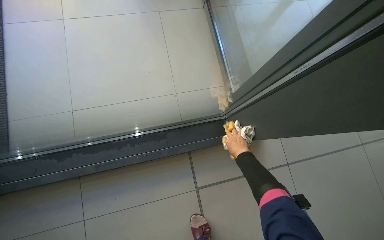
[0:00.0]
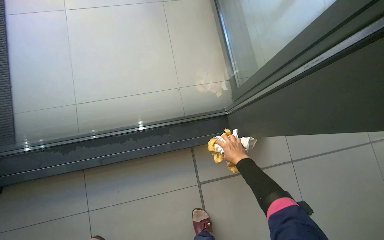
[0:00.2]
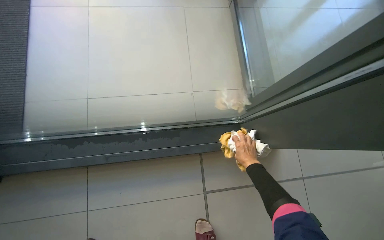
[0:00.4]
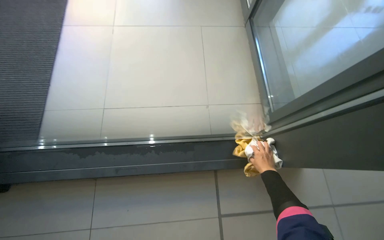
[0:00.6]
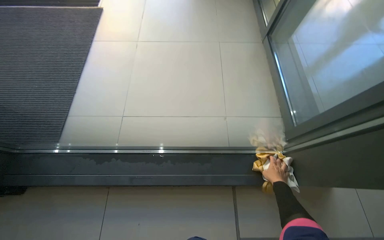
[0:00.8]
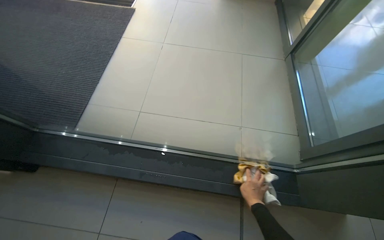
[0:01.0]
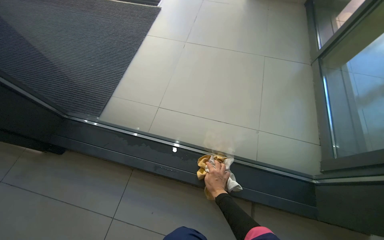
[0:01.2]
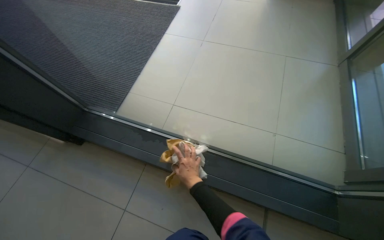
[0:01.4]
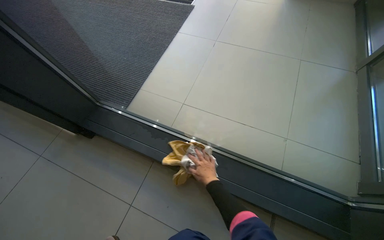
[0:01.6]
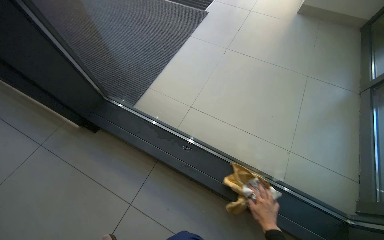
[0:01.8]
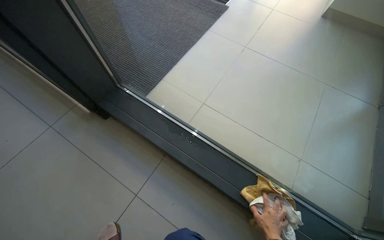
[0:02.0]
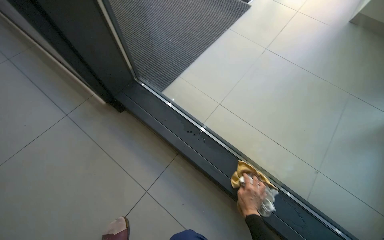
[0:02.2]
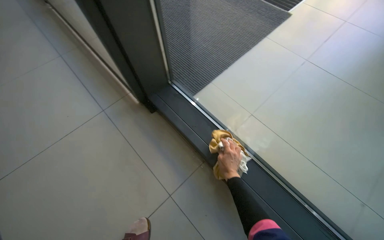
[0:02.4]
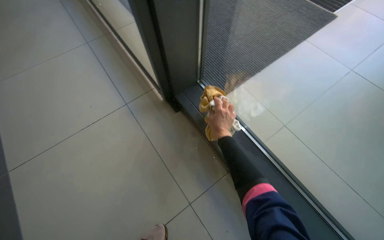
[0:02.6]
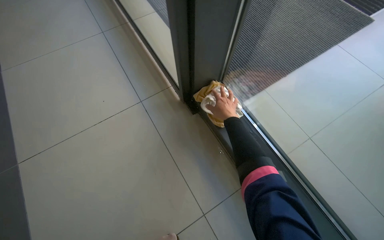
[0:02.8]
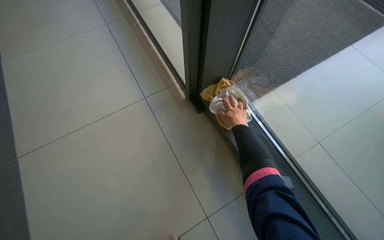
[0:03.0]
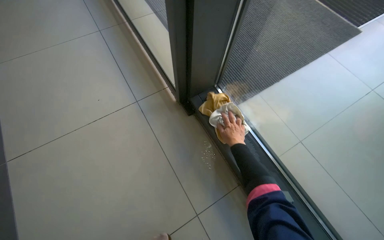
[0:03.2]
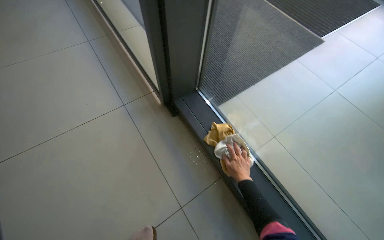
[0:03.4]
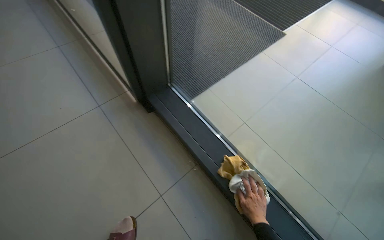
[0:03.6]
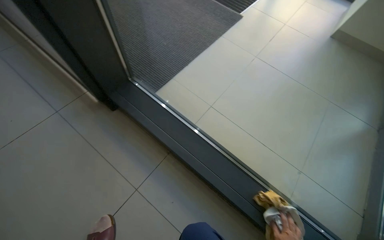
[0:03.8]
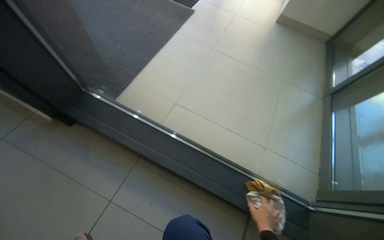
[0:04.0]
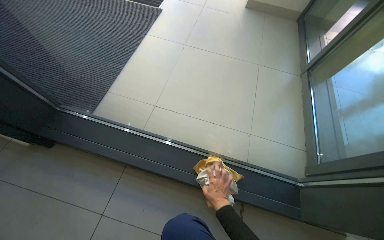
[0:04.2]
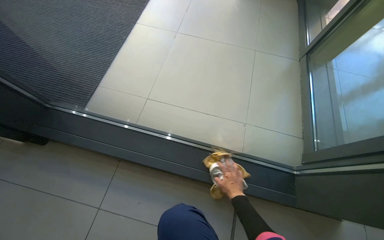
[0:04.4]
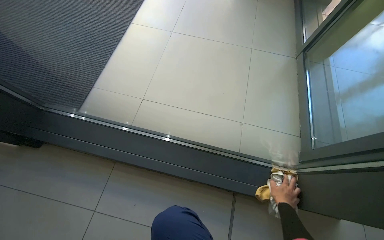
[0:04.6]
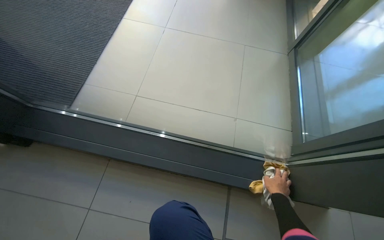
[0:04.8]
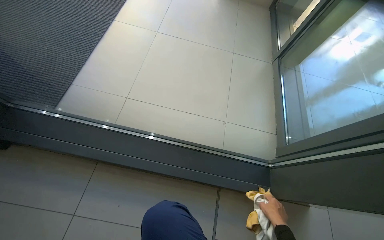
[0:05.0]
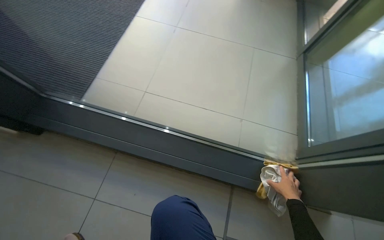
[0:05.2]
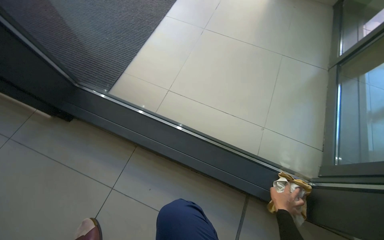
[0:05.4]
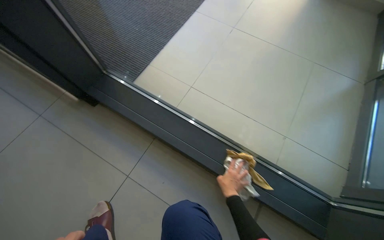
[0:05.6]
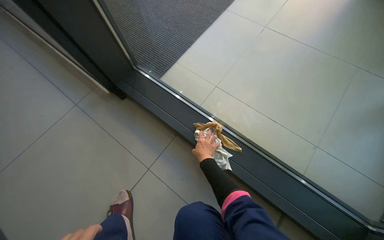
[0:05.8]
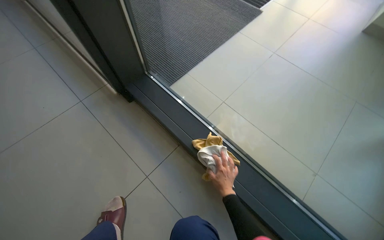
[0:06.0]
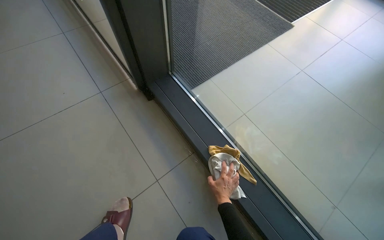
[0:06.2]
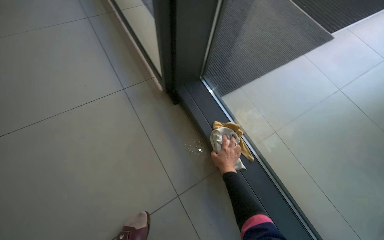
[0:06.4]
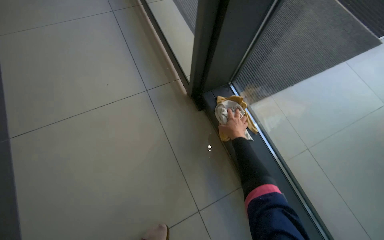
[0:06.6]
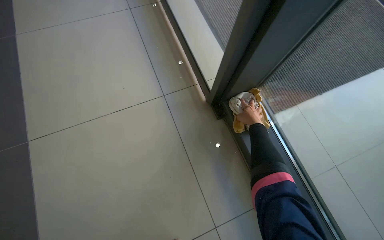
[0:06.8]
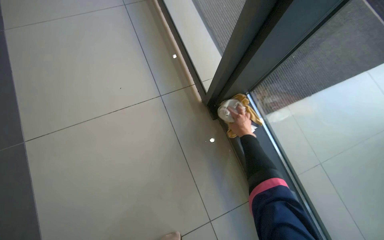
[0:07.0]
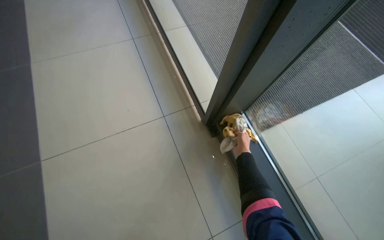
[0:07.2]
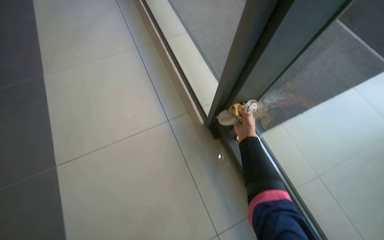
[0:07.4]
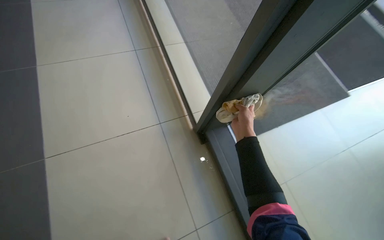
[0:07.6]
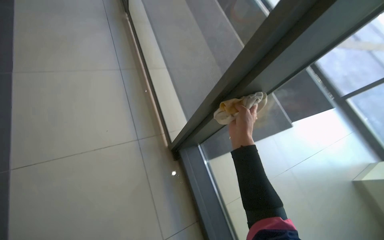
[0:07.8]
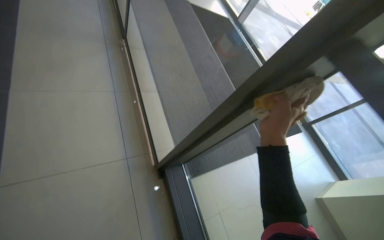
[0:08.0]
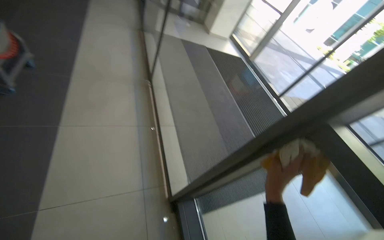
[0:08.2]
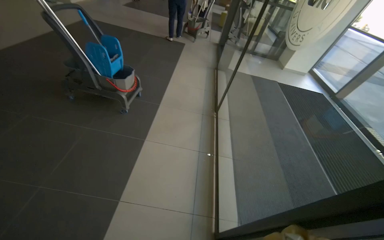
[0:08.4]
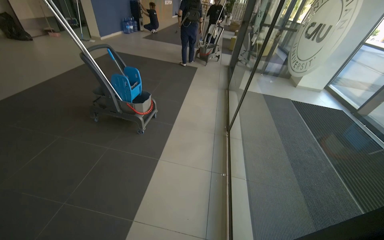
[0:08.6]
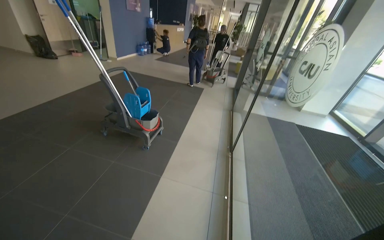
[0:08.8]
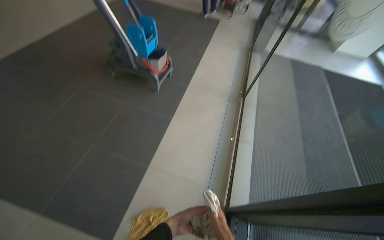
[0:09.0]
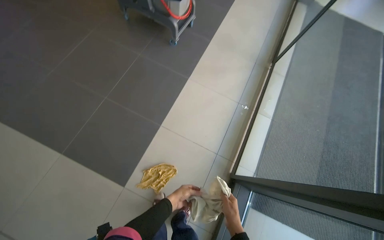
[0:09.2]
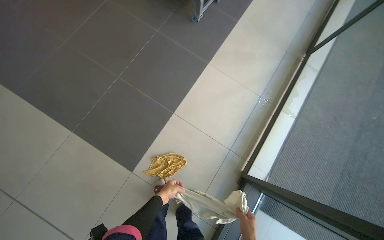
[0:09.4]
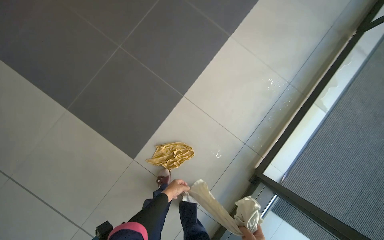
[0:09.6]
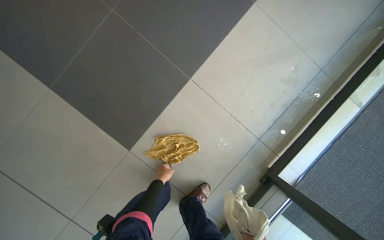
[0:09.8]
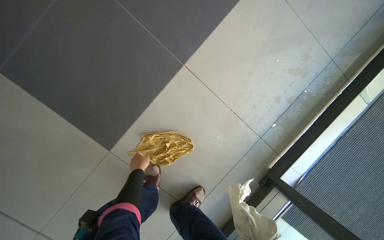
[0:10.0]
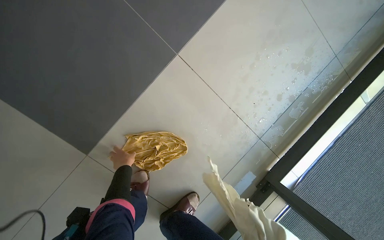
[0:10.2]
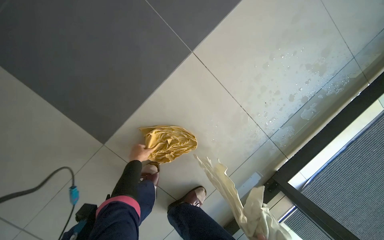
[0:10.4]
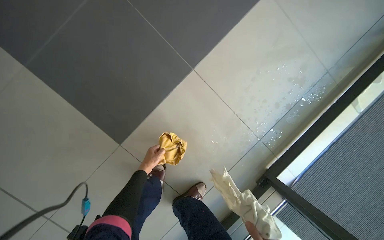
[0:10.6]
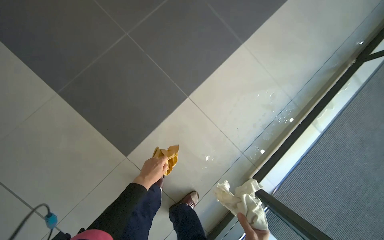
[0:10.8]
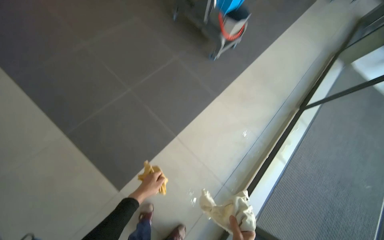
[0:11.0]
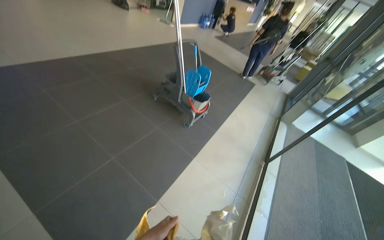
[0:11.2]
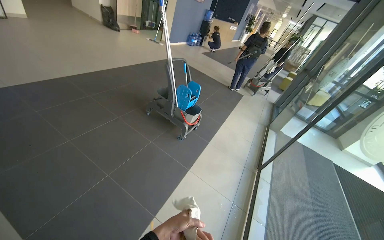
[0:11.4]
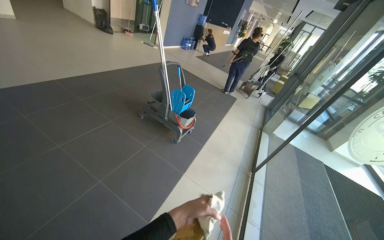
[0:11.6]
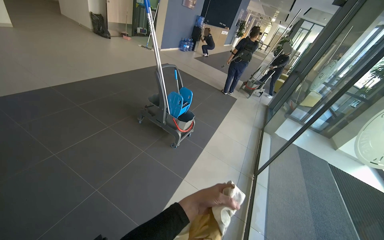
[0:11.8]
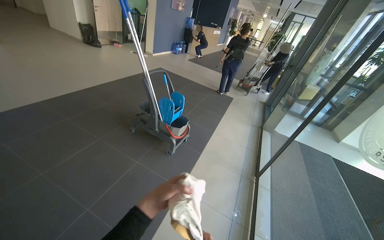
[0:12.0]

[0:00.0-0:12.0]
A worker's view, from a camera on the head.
Job: cleaning windows.
The whole recording: Wiping glass door frames. The worker wipes the lower glass door frames and wrings out a cleaning cloth.
0:00.0 to 0:01.6: The head turns to the left by roughly 40 degrees. The camera pitches upward, by some 15 degrees. The right hand travels to the left by about 50 cm.
0:01.6 to 0:03.0: The camera travels about 40 cm. The wearer's head swings approximately 40 degrees to the left.
0:03.0 to 0:04.4: The camera is carried roughly 50 cm. The head rotates some 45 degrees to the right.
0:04.4 to 0:06.0: The head turns to the left by approximately 30 degrees.
0:06.0 to 0:07.6: The view tips upward by some 15 degrees. The right hand travels up the picture by some 40 cm.
0:07.6 to 0:09.0: The wearer moves approximately 60 cm. The wearer looks about 30 degrees further to the left. The camera pitches upward, by some 30 degrees.
0:09.0 to 0:10.4: The wearer moves approximately 80 cm. The wearer looks some 40 degrees further downward. The scene rotates clockwise by approximately 25 degrees.
0:10.4 to 0:12.0: The camera is carried some 80 cm. The head turns to the right by approximately 25 degrees. The camera pitches upward, by roughly 60 degrees.

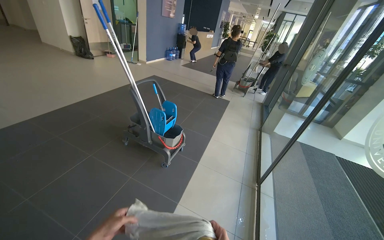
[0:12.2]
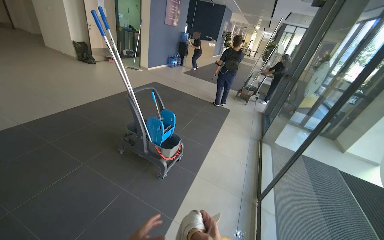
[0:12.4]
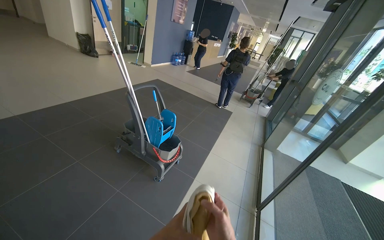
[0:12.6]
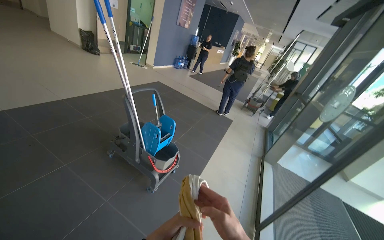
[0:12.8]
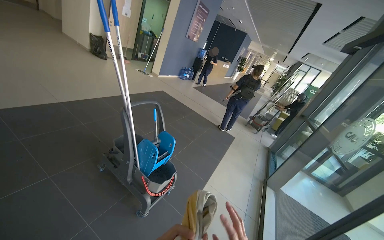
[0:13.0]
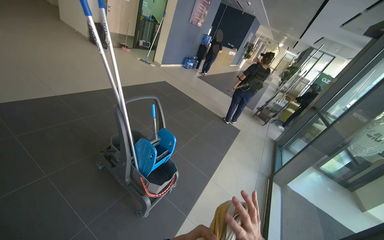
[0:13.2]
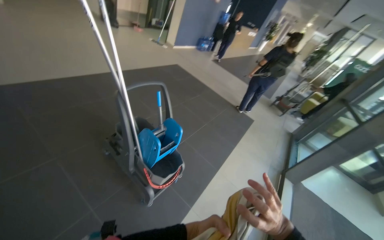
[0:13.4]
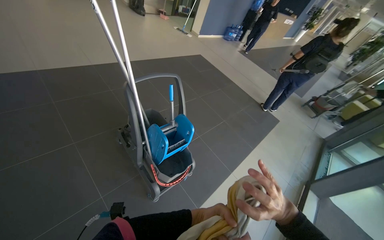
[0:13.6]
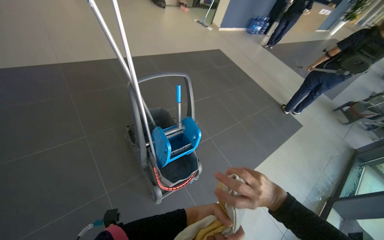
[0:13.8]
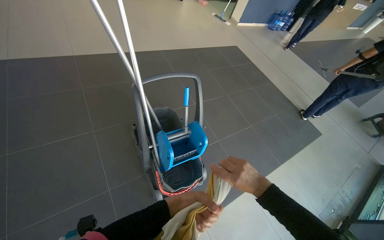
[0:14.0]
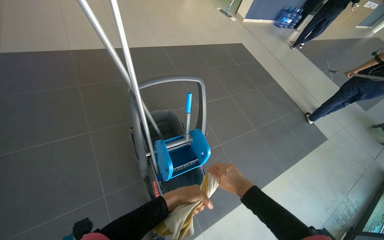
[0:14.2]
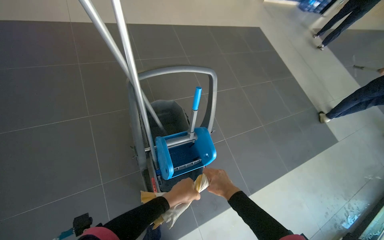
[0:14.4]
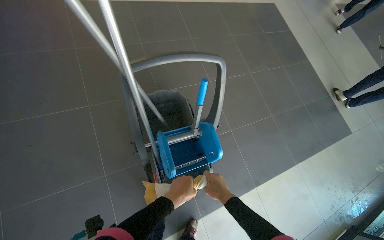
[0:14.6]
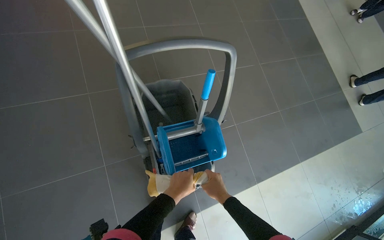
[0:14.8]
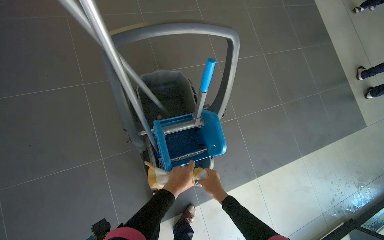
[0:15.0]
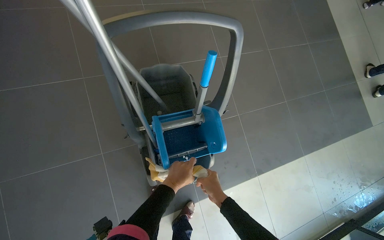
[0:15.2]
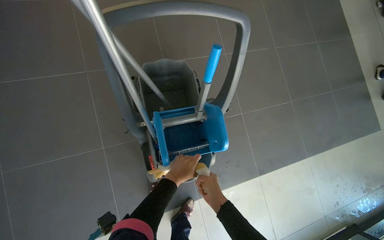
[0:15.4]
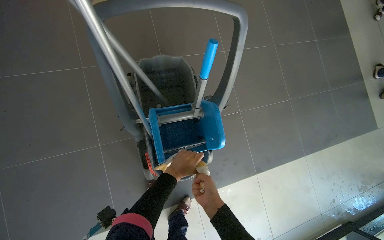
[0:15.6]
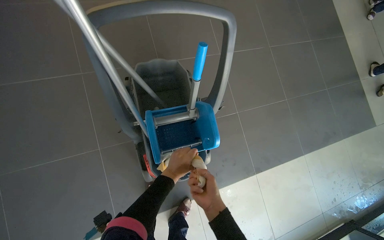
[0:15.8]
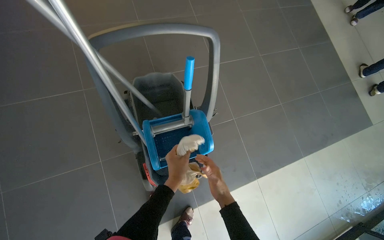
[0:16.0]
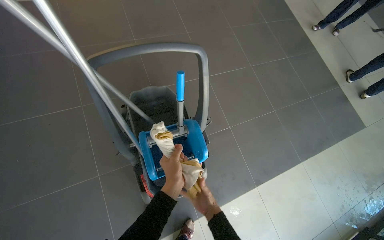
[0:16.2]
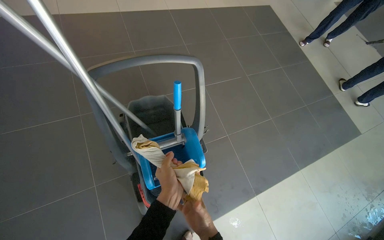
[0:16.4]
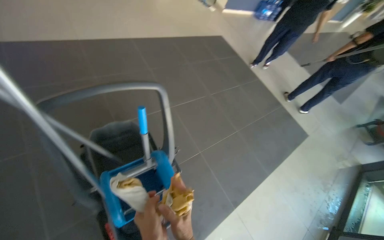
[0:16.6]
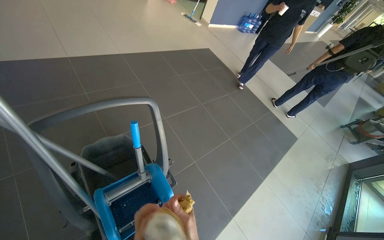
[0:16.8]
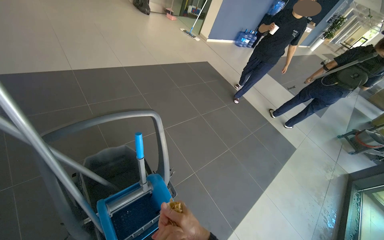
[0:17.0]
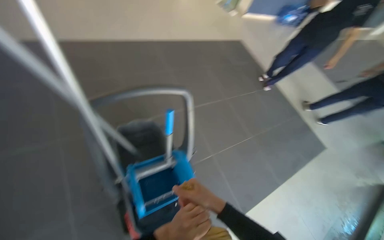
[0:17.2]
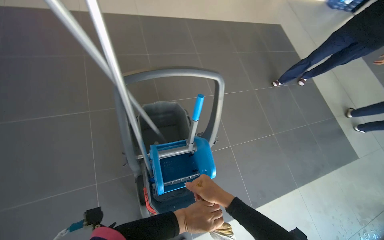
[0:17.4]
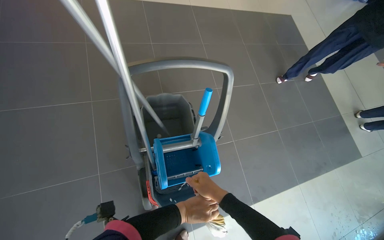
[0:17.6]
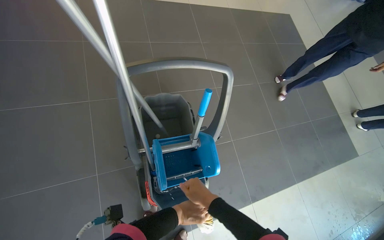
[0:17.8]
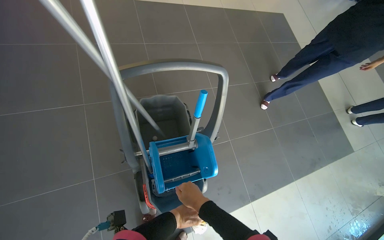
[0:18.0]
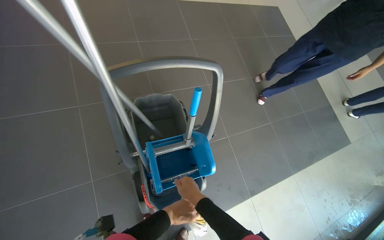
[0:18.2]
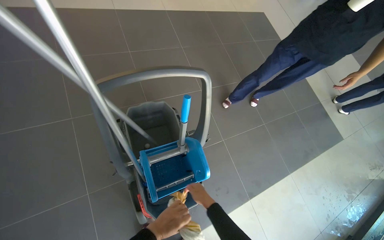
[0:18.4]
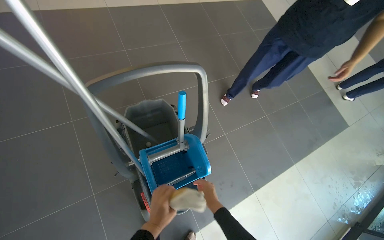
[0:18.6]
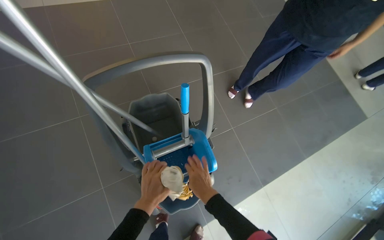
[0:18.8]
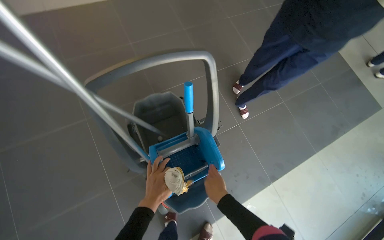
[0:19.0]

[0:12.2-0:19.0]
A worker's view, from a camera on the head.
Job: cleaning windows.
The whole recording: Wiping glass door frames. The worker wipes the lower glass door frames and wrings out a cleaning cloth.
0:12.2 to 0:13.6: The head travels some 80 cm. The head rotates about 25 degrees to the left.
0:13.6 to 0:15.0: The camera travels about 60 cm. The wearer looks approximately 25 degrees further to the left. The view tips downward by some 25 degrees.
0:15.0 to 0:16.2: The left hand travels nearer to the camera by approximately 10 cm.
0:17.6 to 0:19.0: The left hand goes approximately 15 cm to the left.
